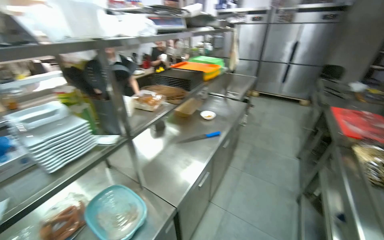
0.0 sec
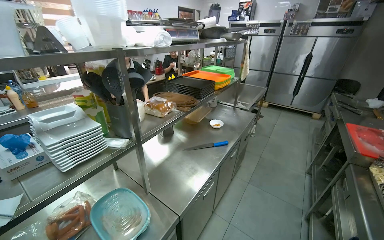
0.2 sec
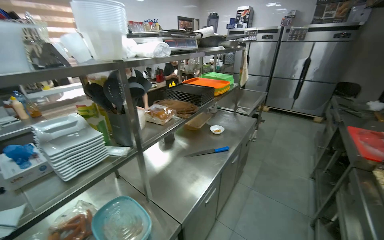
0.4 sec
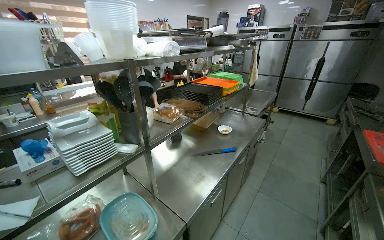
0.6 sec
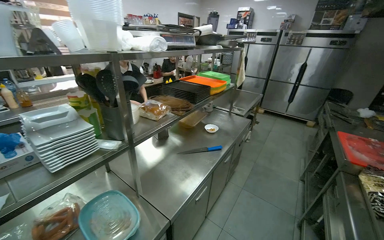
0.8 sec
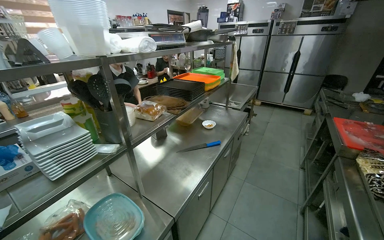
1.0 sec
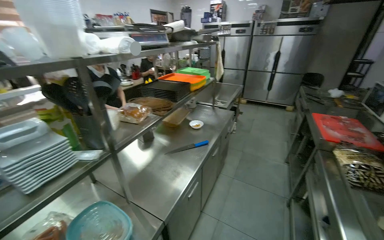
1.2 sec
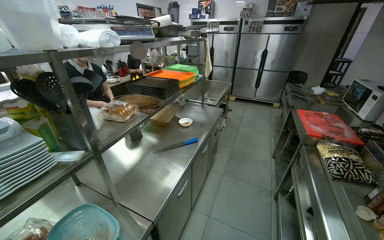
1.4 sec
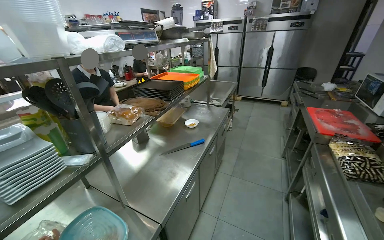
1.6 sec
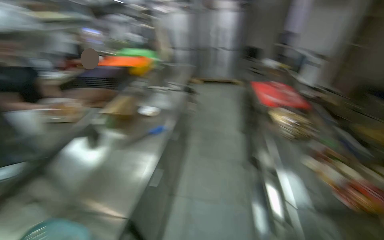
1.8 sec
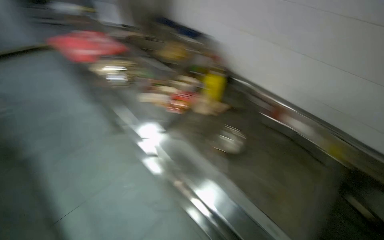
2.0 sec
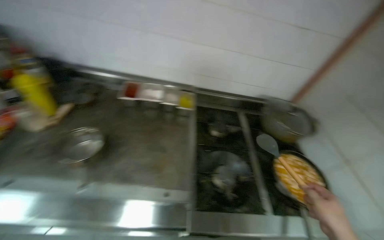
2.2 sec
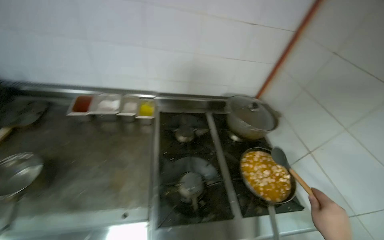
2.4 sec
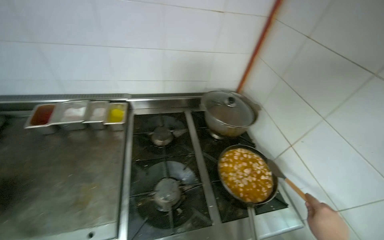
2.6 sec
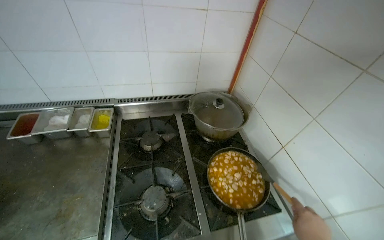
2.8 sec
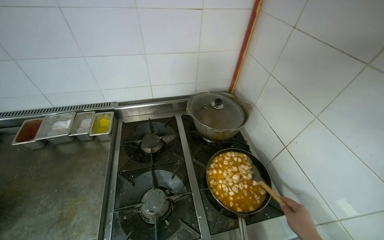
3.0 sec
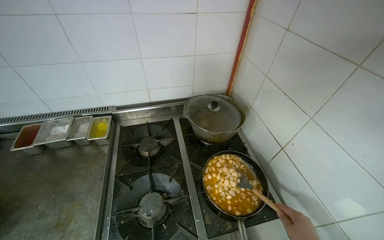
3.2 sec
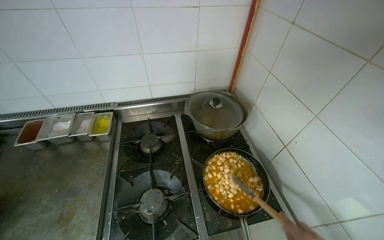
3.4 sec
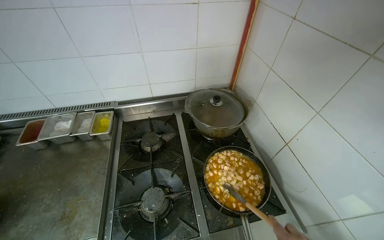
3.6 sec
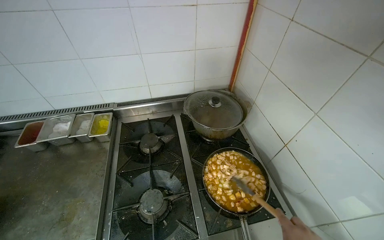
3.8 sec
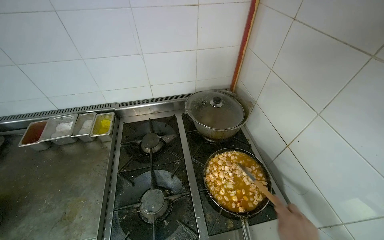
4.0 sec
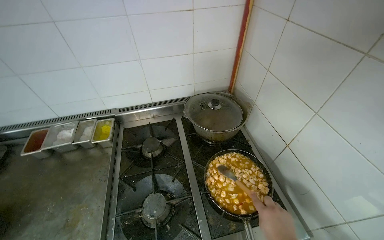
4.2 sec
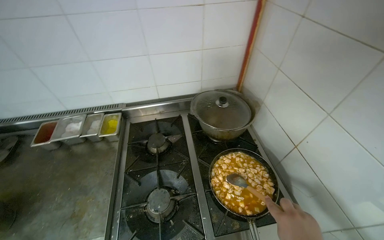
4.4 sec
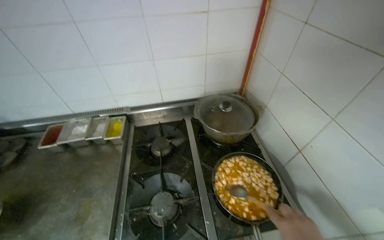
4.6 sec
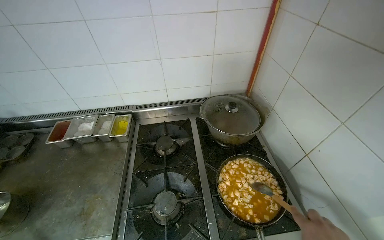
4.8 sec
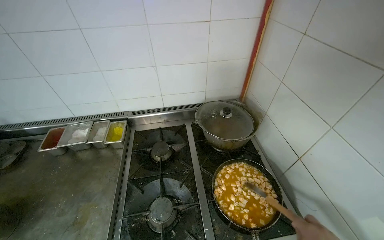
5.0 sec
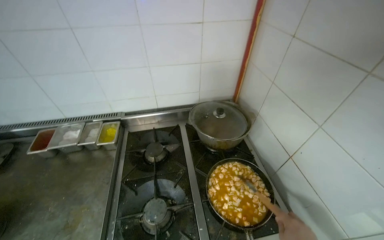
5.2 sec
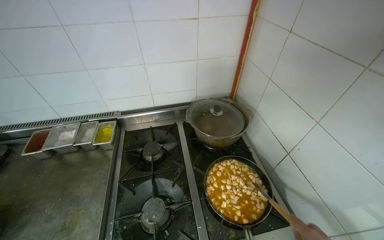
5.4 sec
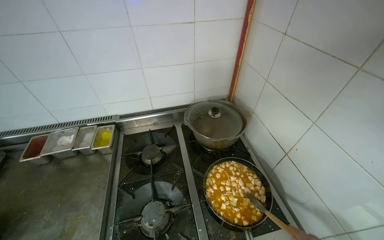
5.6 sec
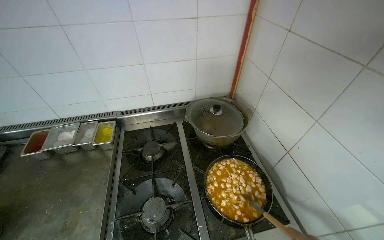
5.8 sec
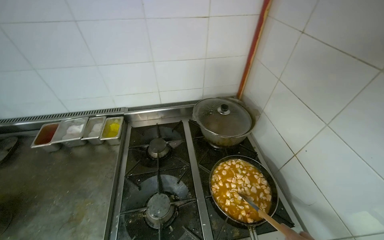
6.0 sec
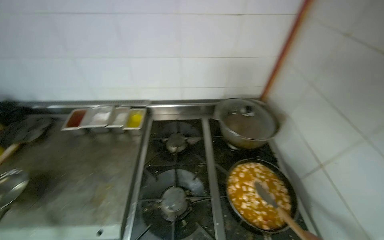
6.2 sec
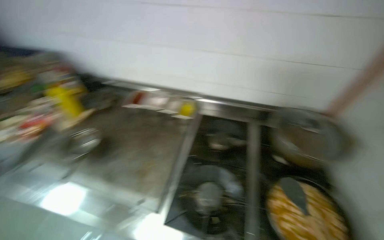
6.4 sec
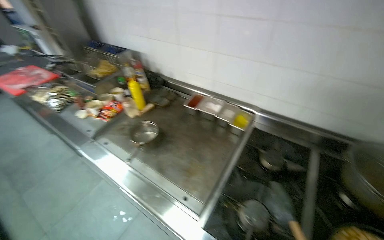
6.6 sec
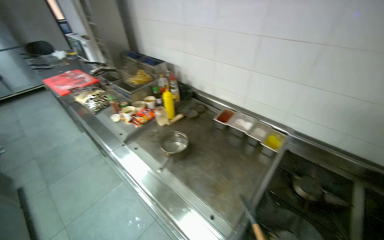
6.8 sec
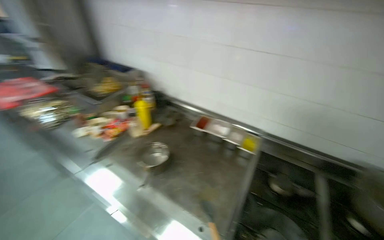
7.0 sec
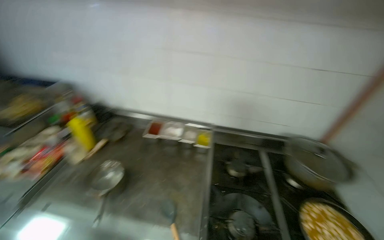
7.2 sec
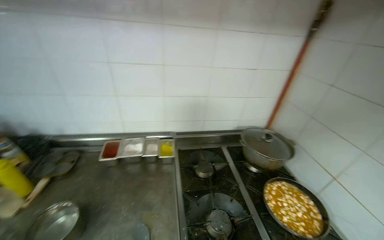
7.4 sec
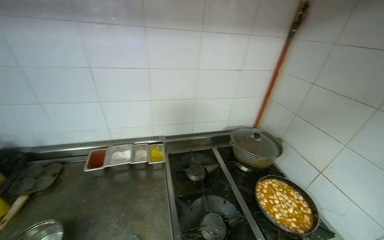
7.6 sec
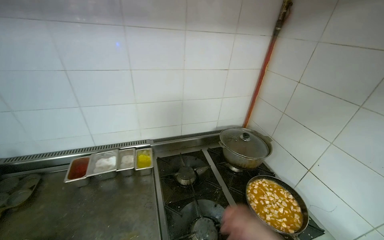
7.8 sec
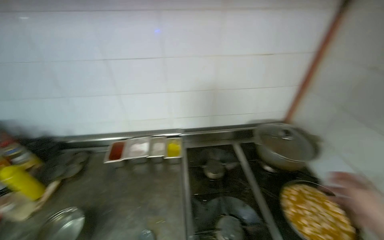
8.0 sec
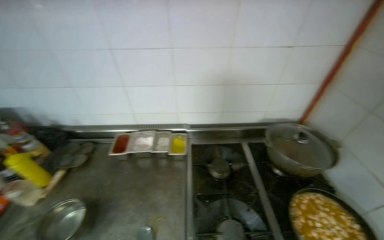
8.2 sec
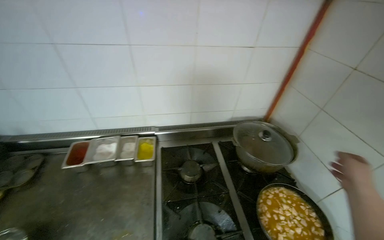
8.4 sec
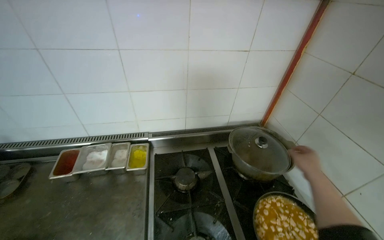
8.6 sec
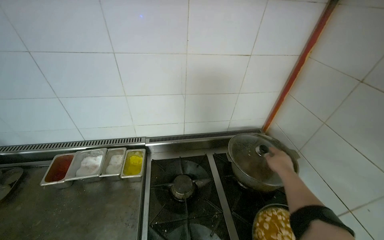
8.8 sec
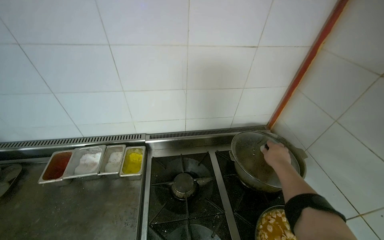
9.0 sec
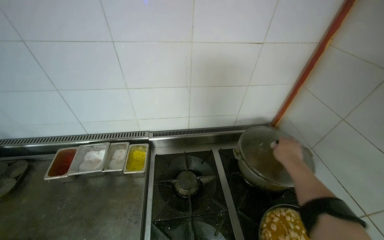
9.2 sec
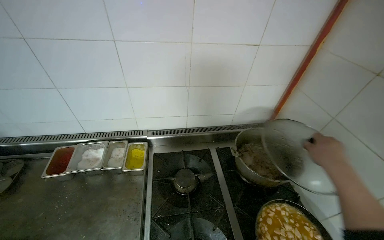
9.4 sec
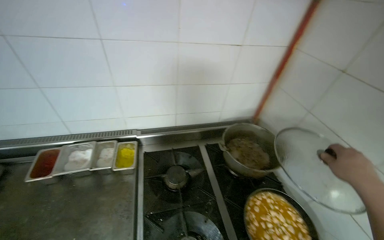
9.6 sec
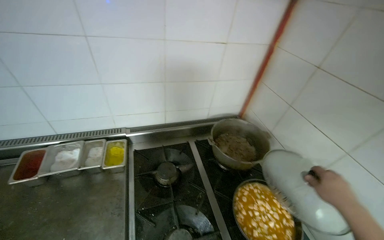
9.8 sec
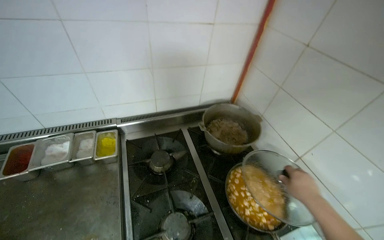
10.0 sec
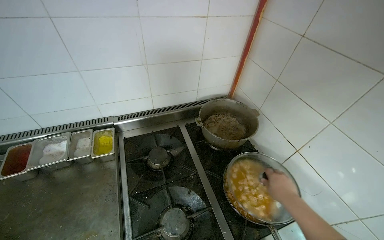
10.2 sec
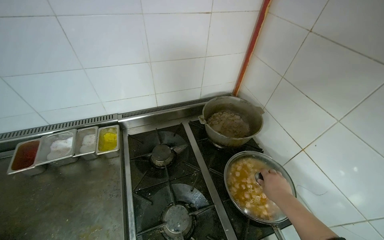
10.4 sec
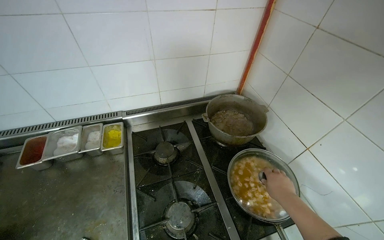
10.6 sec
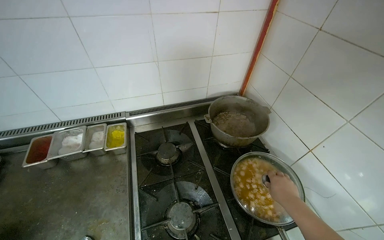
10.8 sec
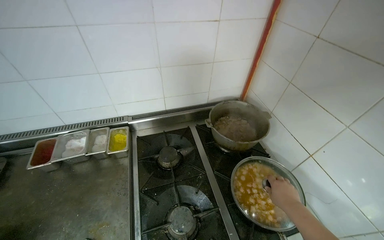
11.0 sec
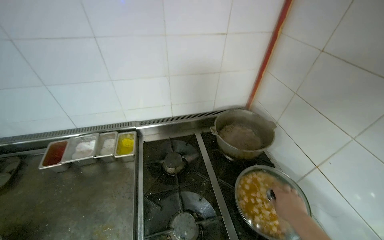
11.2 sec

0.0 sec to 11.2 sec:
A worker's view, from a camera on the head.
Job: cooking food.
The whole recording: Cooking food in pan. The worker stirs food in a pan, adds liquid, and covers the pan.
1.6 sec to 3.2 sec: The head travels roughly 70 cm. The wearer's head swings about 80 degrees to the right.
4.8 sec to 6.4 sec: The wearer's head swings approximately 20 degrees to the left.
6.4 sec to 8.0 sec: The head rotates about 25 degrees to the right.
9.6 sec to 11.2 sec: The right hand shifts roughly 20 cm down the picture.

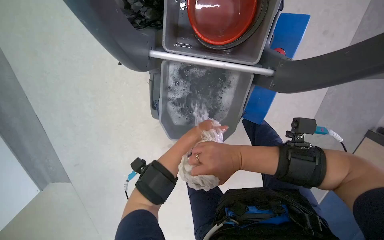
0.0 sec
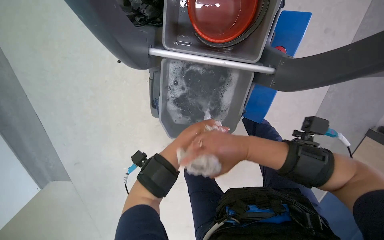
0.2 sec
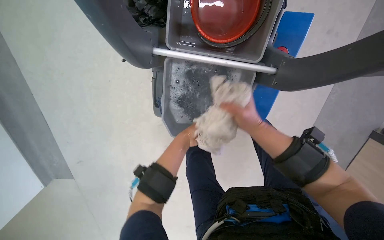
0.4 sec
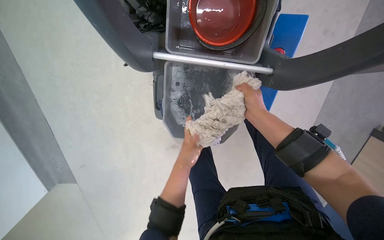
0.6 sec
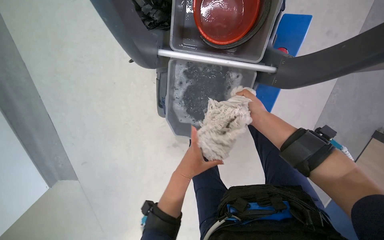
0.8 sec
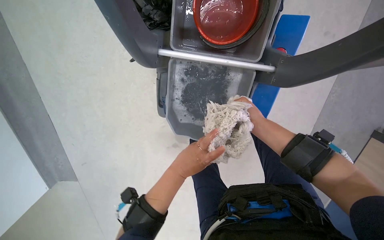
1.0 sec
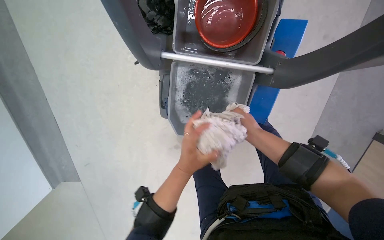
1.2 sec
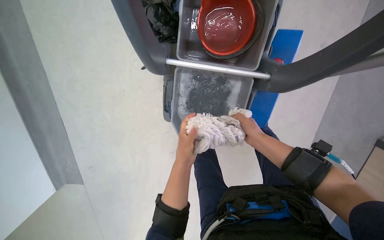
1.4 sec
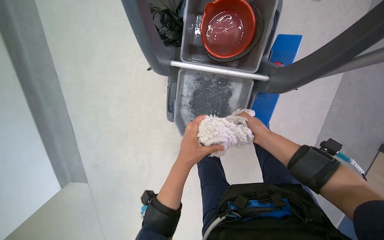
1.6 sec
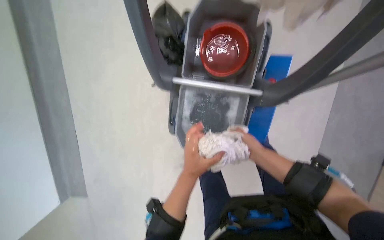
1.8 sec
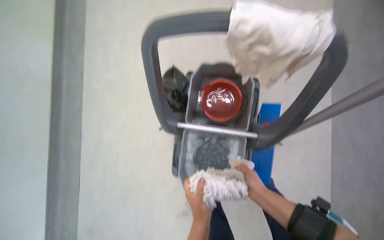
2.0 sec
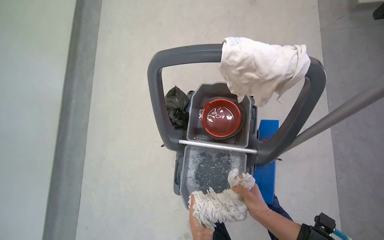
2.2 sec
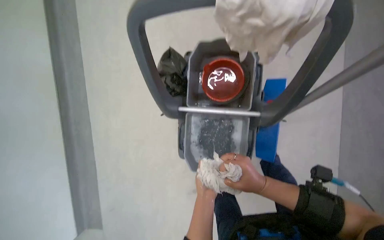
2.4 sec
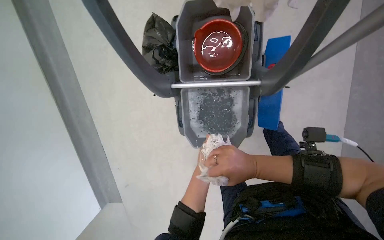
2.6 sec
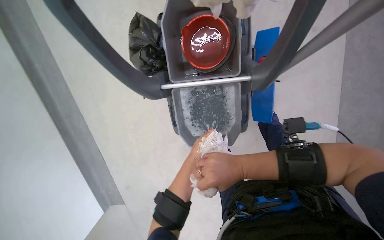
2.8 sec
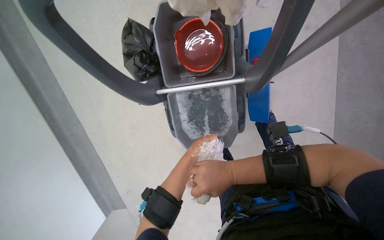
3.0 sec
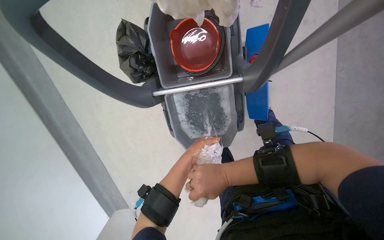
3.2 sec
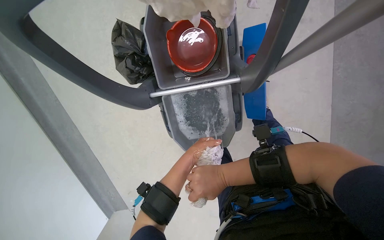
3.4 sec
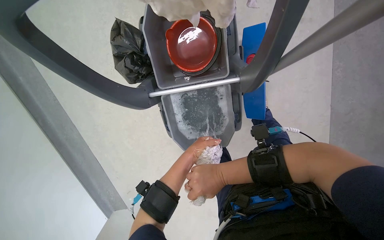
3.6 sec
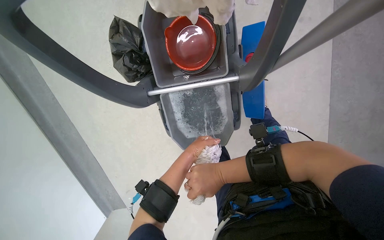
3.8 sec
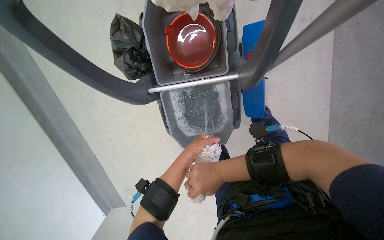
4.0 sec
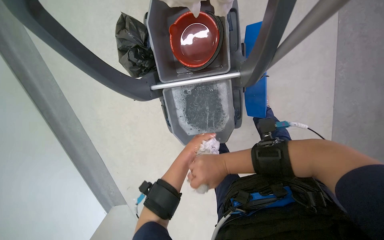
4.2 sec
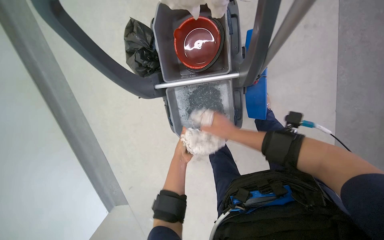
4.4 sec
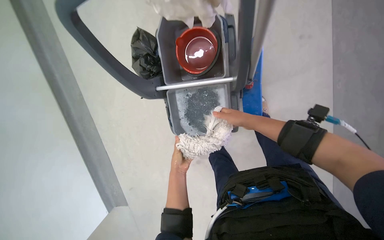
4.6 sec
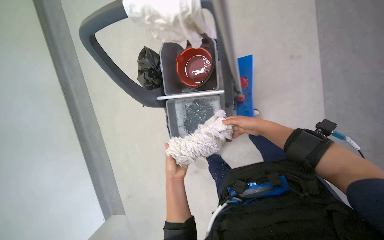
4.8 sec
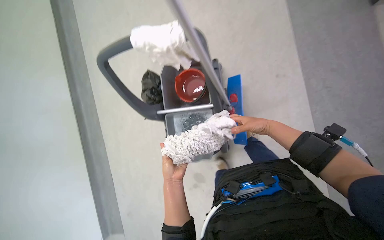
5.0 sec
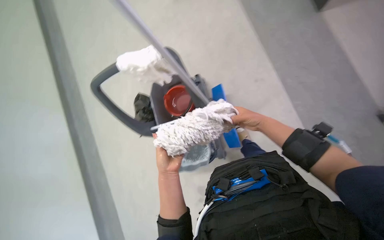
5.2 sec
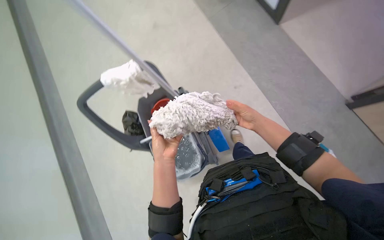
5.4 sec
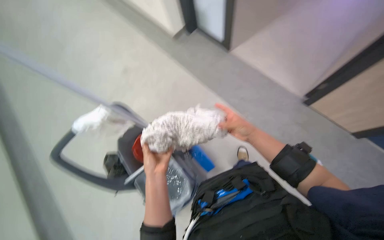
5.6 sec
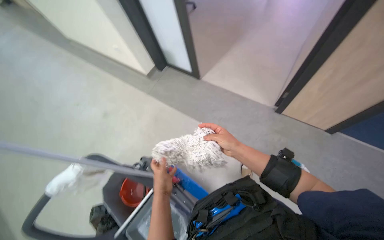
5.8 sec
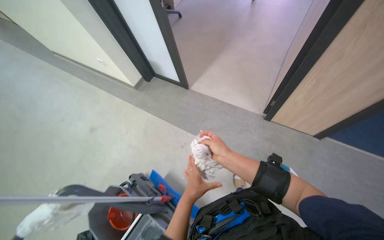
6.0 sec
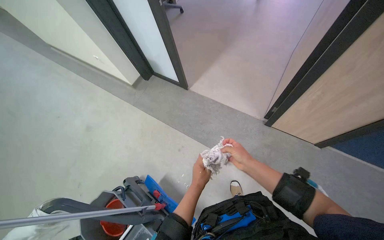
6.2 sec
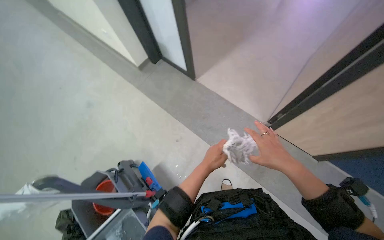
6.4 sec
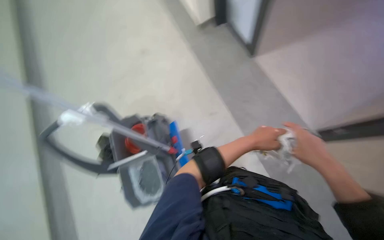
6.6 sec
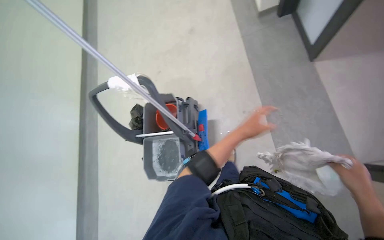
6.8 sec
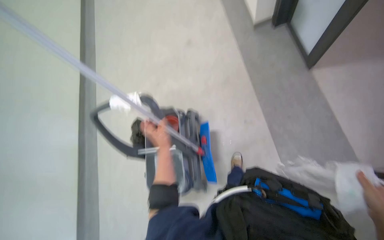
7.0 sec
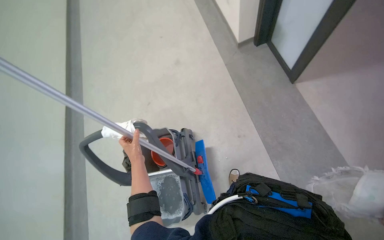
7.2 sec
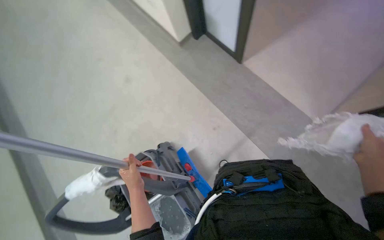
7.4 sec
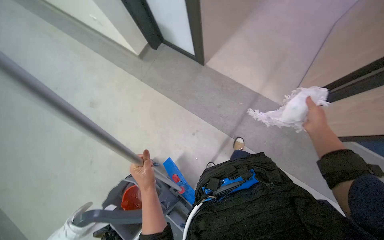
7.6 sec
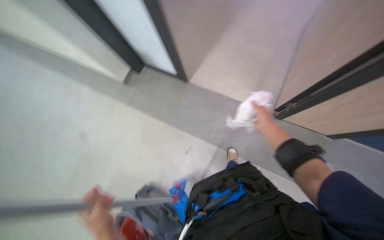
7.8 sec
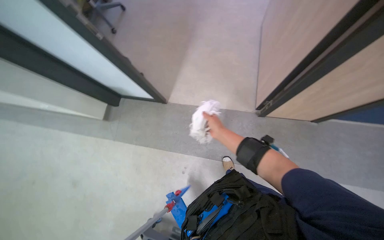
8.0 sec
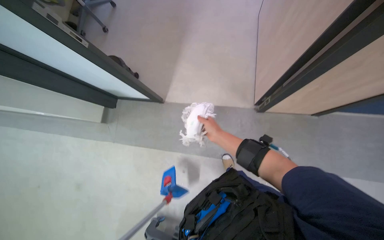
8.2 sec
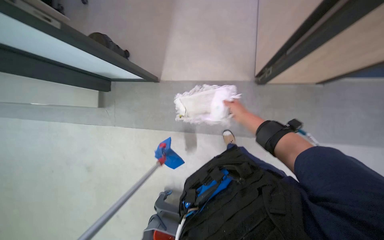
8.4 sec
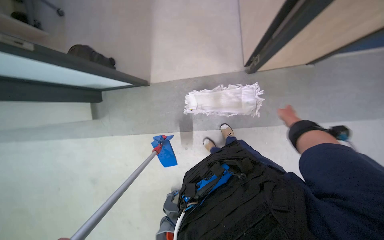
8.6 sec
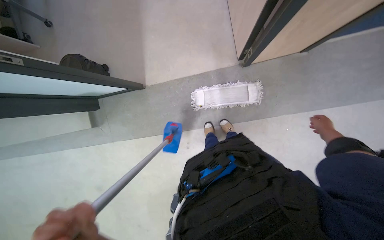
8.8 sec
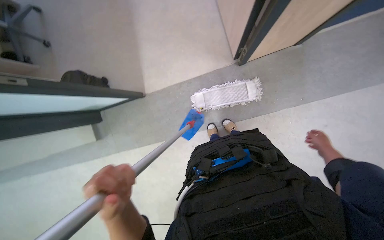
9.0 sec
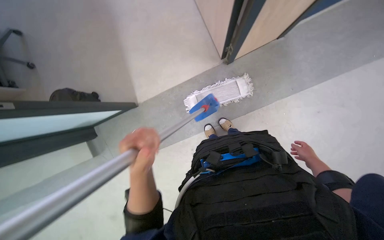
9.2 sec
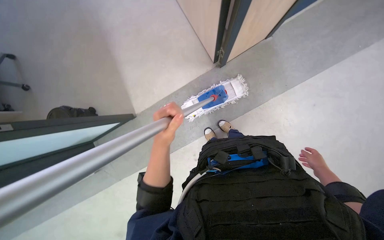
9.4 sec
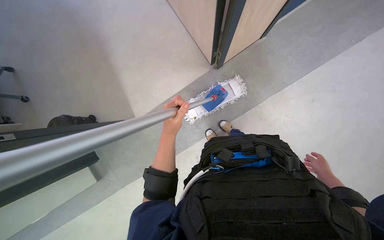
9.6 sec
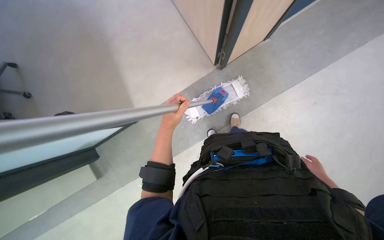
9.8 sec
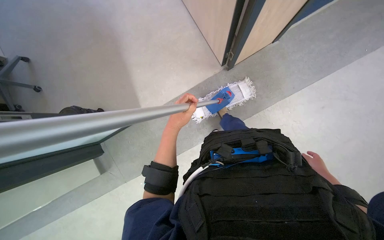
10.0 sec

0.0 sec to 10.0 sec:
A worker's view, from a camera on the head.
Job: mopping floor.
The whole recording: Mopping office floor. The worker mops the office floor, moving around desks and chairs.
0.0 sec to 1.4 sec: The left hand goes nearer and farther, approximately 15 cm each way, reversing 3 times.
2.8 sec to 4.2 sec: Both hands move farther from the camera, about 10 cm.
4.2 sec to 5.8 sec: The camera pitches upward, by about 30 degrees. The right hand travels to the right and back again, roughly 20 cm each way; the left hand shifts some 10 cm nearer to the camera.
5.8 sec to 7.2 sec: The wearer looks some 40 degrees further to the left.
7.2 sec to 8.6 sec: The wearer's head swings approximately 80 degrees to the right.
8.6 sec to 10.0 sec: The right hand travels down the picture by approximately 35 cm.
